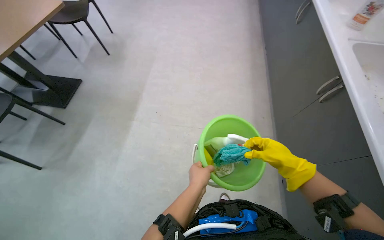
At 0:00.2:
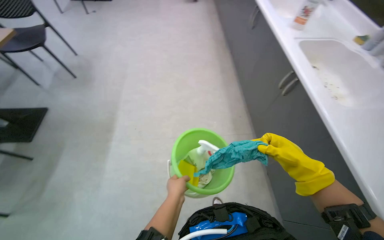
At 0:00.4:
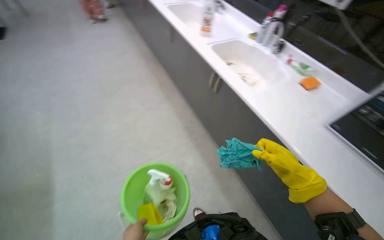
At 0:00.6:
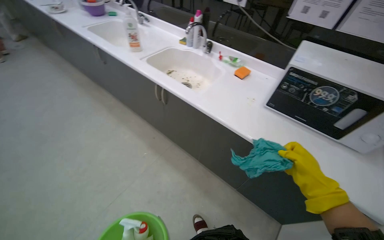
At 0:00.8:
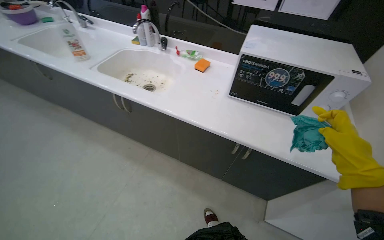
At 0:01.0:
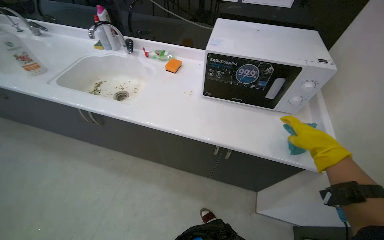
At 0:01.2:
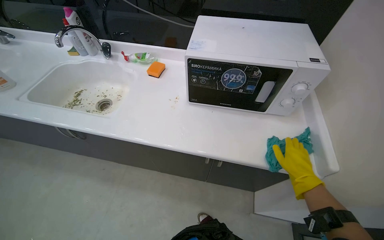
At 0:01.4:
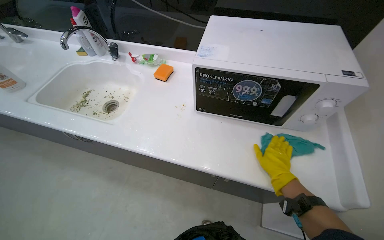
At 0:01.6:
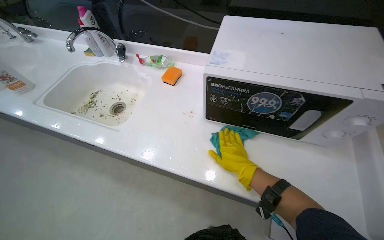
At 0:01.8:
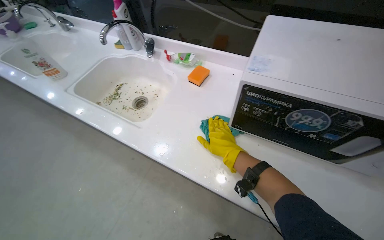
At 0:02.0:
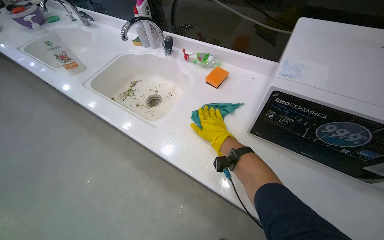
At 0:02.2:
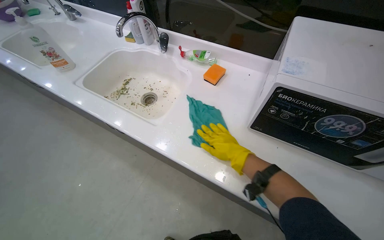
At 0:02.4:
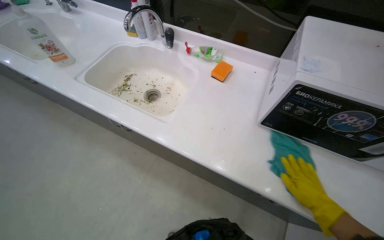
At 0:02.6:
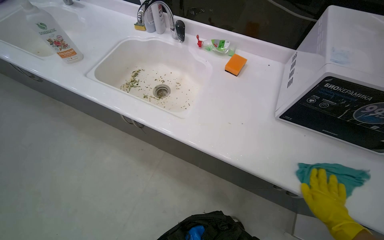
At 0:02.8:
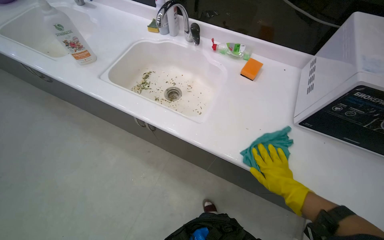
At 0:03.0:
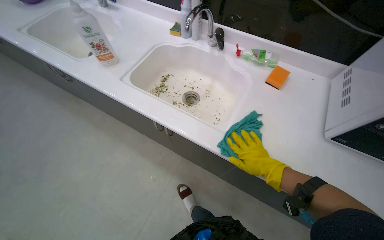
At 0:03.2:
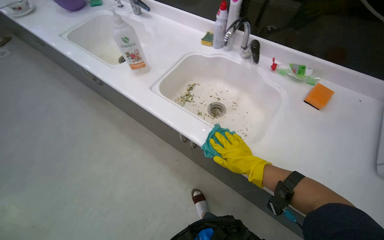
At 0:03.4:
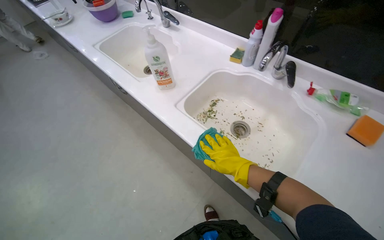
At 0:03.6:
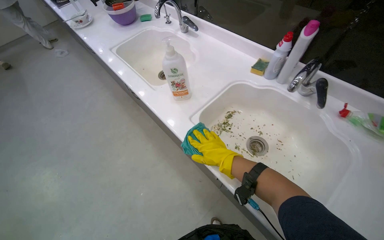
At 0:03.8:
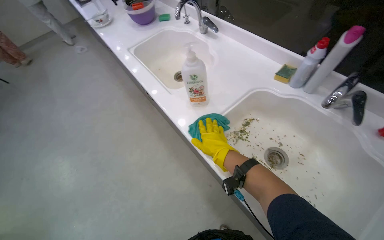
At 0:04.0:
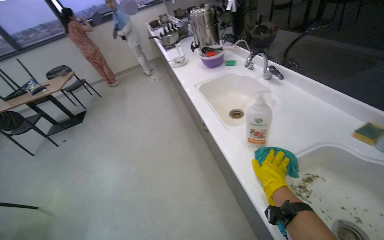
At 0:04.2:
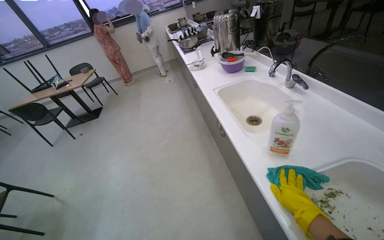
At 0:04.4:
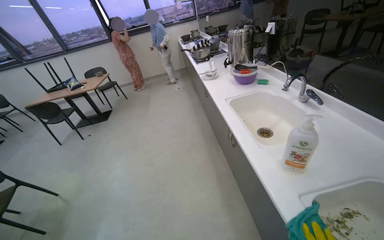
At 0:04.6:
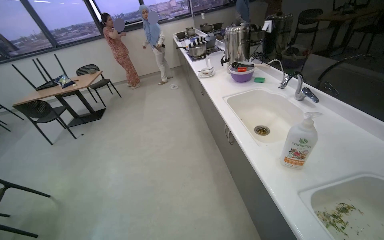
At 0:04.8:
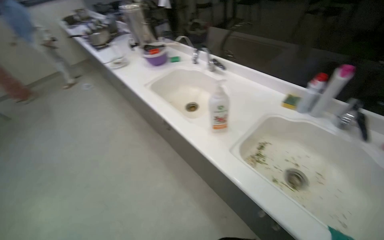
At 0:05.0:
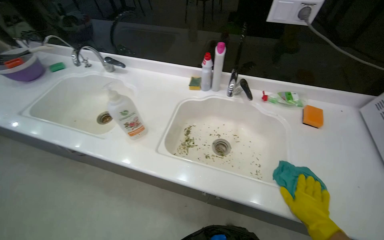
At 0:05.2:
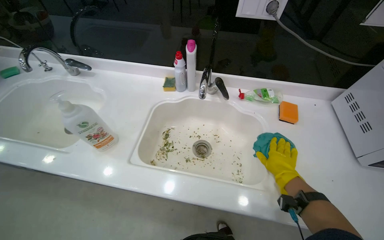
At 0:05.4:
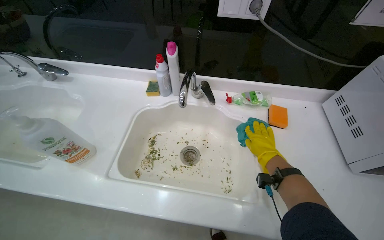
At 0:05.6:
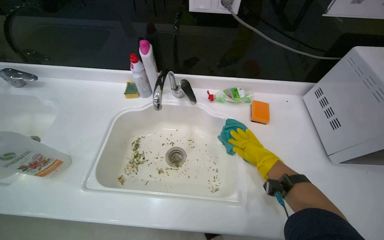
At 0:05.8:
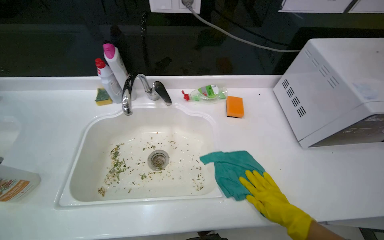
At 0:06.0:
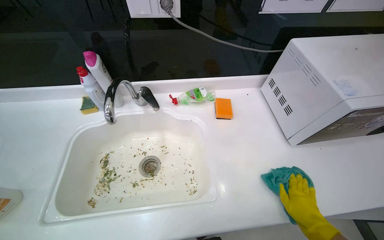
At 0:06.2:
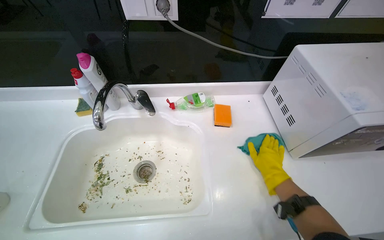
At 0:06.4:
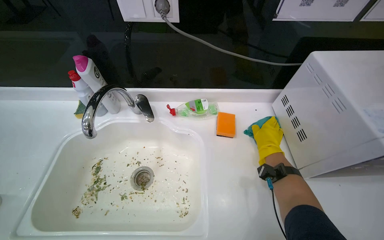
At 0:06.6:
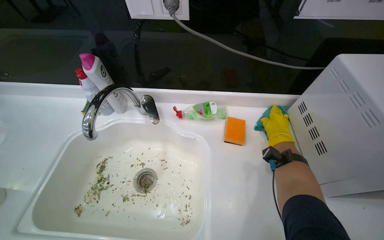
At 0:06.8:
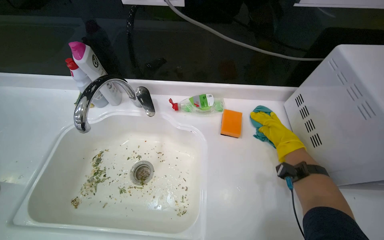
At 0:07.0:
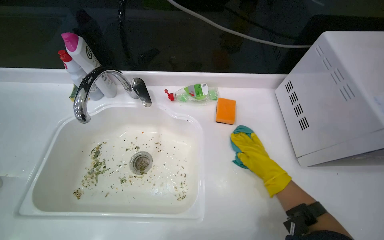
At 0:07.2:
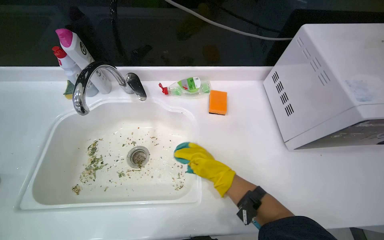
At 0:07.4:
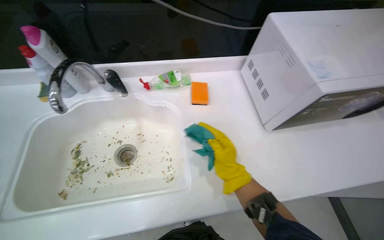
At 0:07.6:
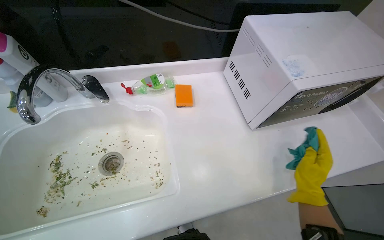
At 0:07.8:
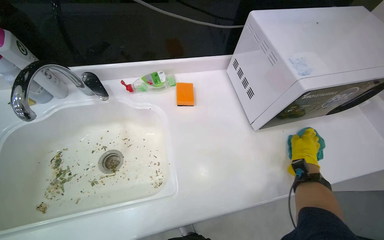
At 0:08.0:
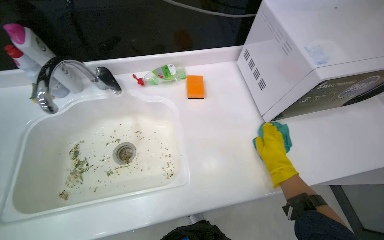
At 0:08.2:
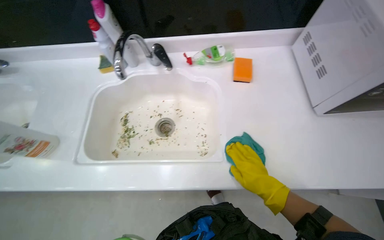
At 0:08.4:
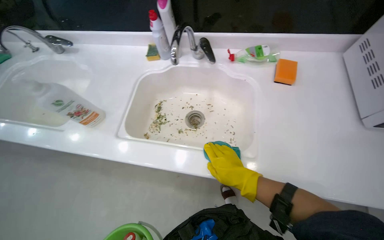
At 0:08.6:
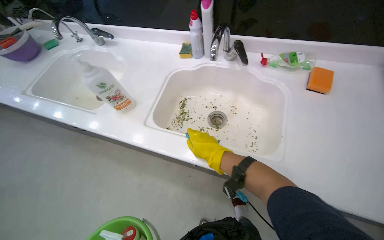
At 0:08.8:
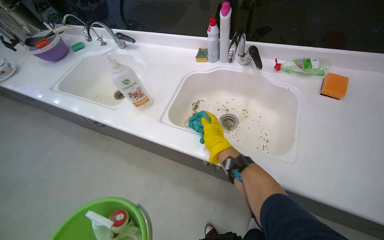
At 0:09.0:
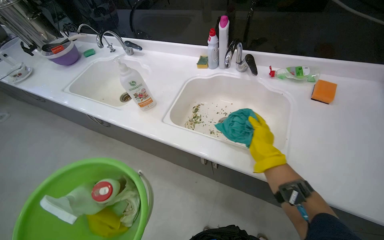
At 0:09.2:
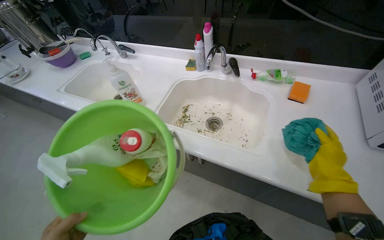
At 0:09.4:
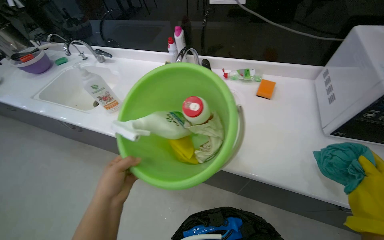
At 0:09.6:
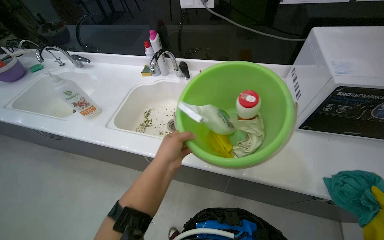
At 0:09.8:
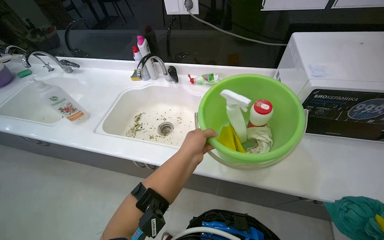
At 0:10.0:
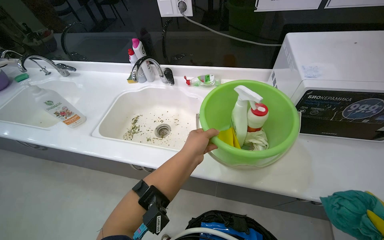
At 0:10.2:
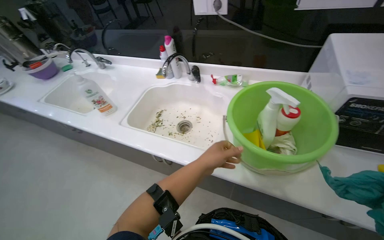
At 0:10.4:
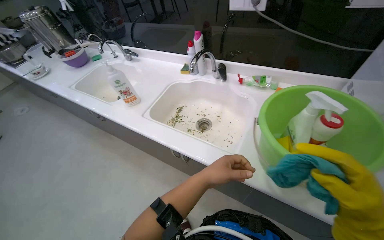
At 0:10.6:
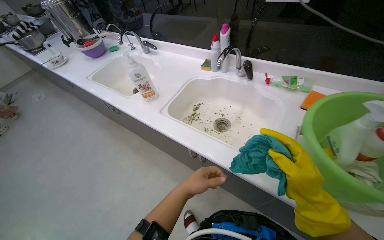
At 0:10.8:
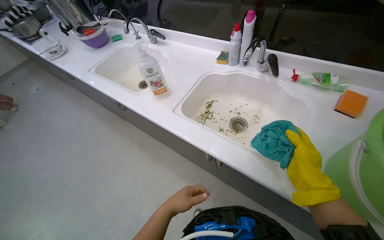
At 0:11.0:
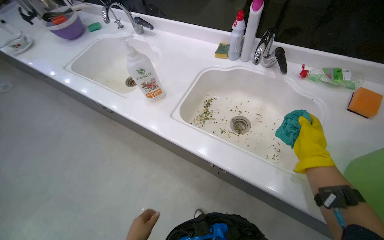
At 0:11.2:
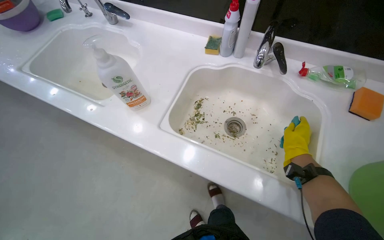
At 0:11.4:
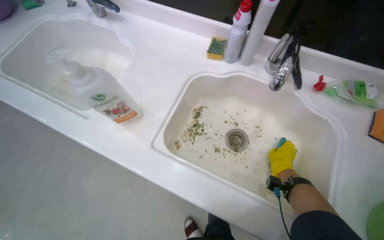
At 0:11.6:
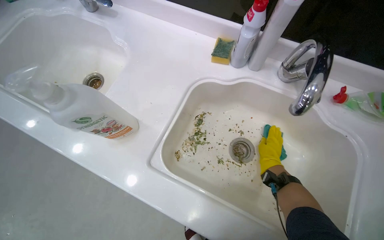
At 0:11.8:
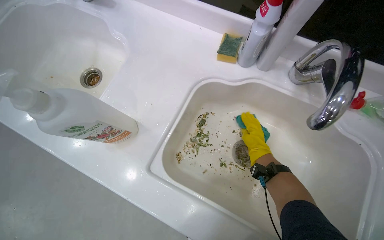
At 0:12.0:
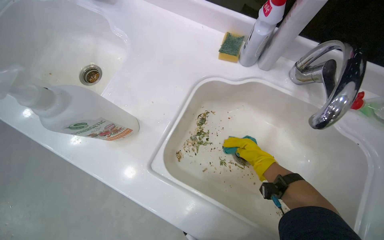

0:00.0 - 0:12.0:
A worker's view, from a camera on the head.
Job: cleaning kitchen.
The whole recording: Cleaning kitchen counter and sink. The worker cleans the kitchen counter and sinks, removing food scraps and scrubbing the surfaces.
0:00.0 - 0:01.6: The head travels roughly 60 cm. The wearer looks approximately 80 degrees further to the right.
0:01.6 - 0:03.0: The head travels to the left, roughly 40 cm.
0:03.0 - 0:04.4: The wearer's head swings about 50 degrees to the left. The view tilts roughly 20 degrees upward.
0:04.4 - 0:06.0: The head rotates approximately 85 degrees to the right.
0:07.6 - 0:09.0: The head rotates approximately 40 degrees to the left. The right hand travels to the left by roughly 40 cm.
0:10.4 - 0:12.0: The camera travels about 60 cm. The view tips downward by about 25 degrees.

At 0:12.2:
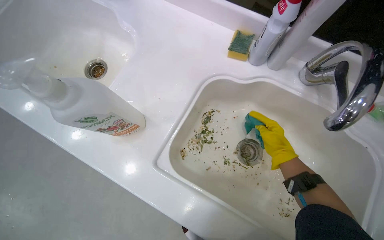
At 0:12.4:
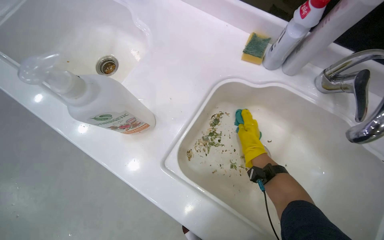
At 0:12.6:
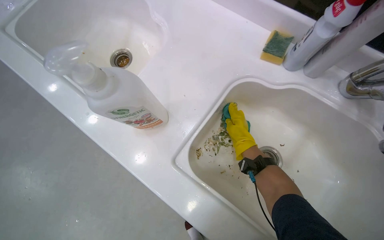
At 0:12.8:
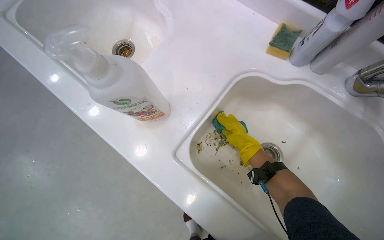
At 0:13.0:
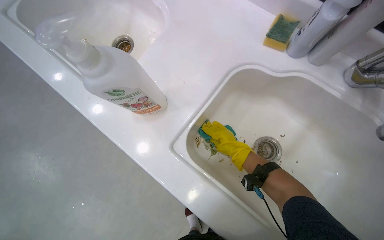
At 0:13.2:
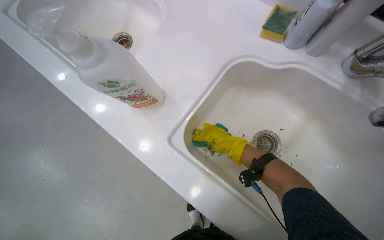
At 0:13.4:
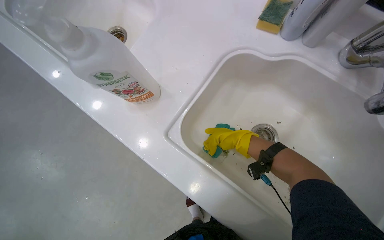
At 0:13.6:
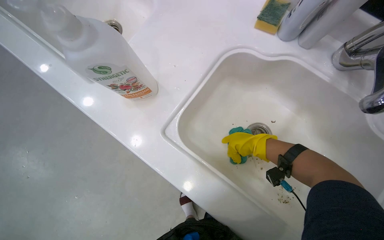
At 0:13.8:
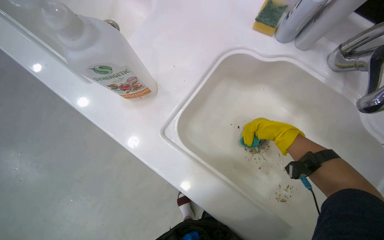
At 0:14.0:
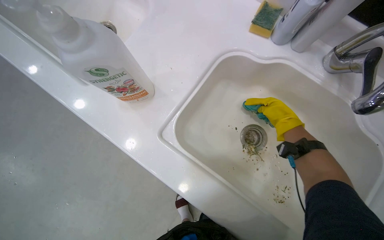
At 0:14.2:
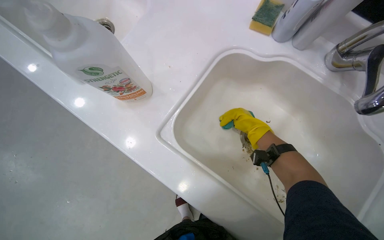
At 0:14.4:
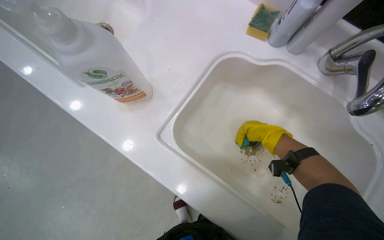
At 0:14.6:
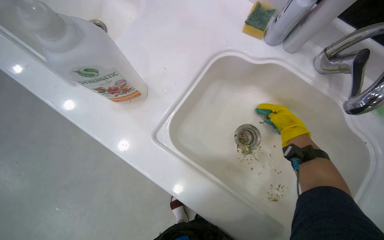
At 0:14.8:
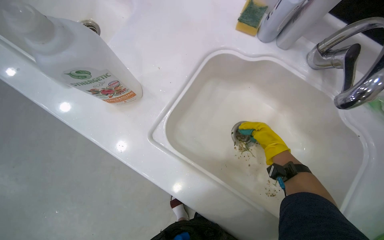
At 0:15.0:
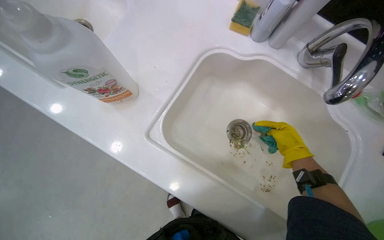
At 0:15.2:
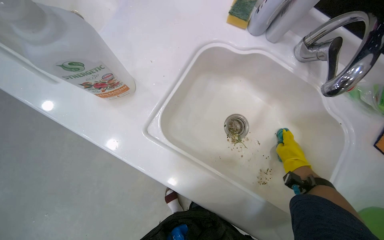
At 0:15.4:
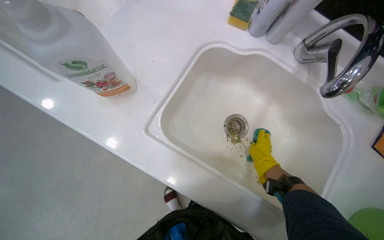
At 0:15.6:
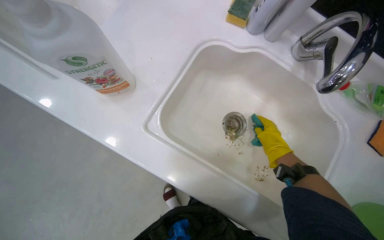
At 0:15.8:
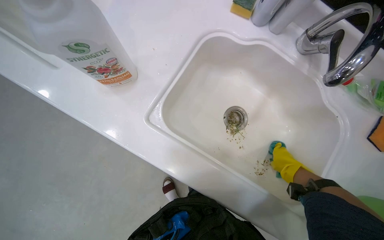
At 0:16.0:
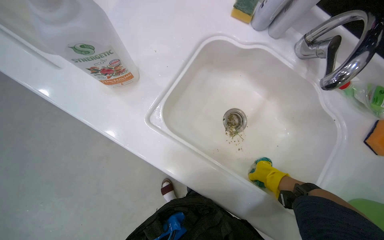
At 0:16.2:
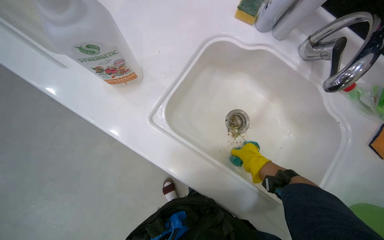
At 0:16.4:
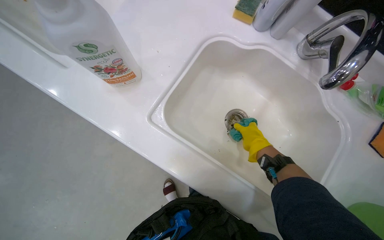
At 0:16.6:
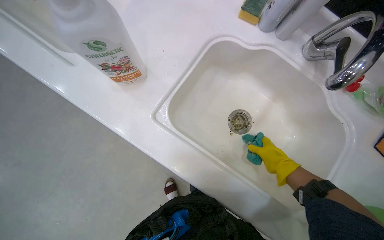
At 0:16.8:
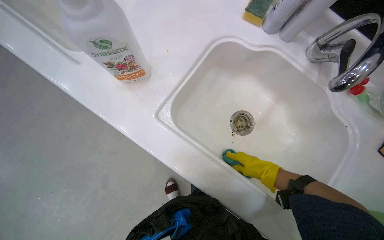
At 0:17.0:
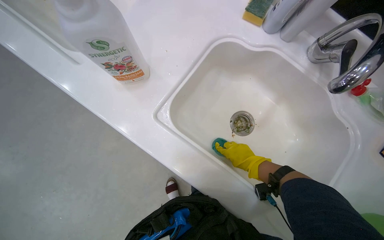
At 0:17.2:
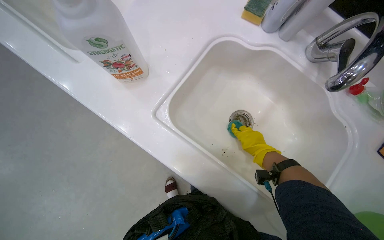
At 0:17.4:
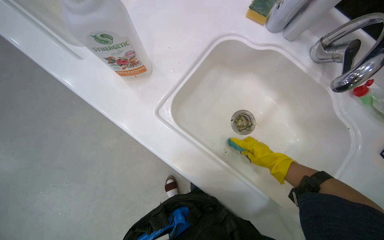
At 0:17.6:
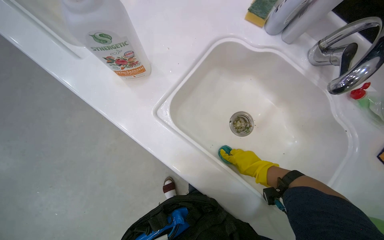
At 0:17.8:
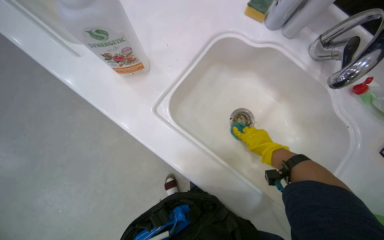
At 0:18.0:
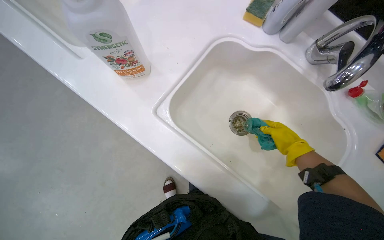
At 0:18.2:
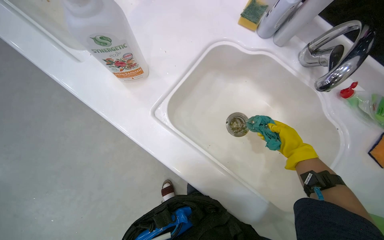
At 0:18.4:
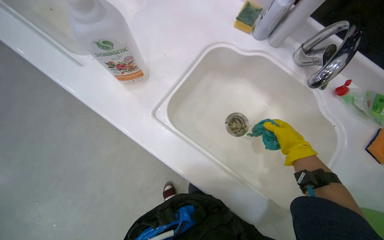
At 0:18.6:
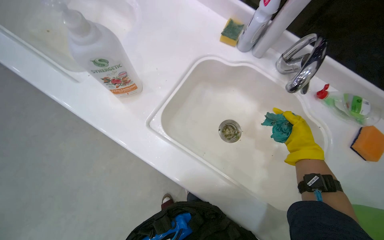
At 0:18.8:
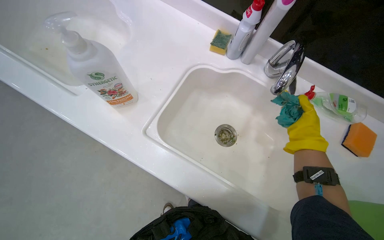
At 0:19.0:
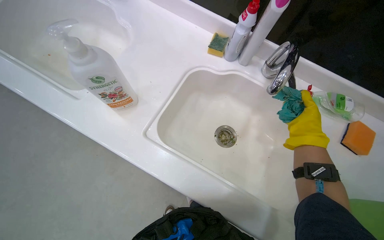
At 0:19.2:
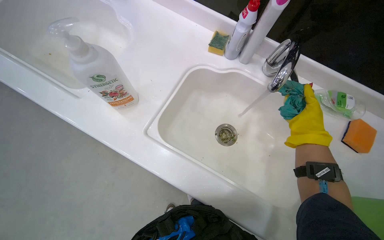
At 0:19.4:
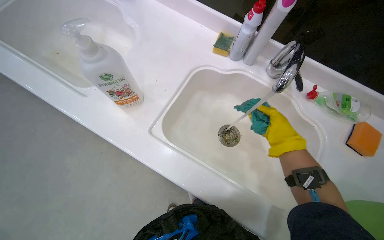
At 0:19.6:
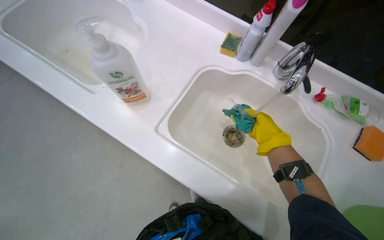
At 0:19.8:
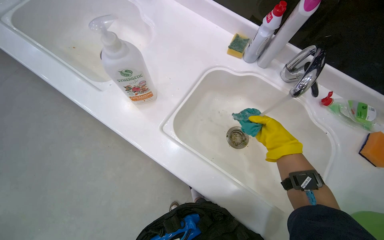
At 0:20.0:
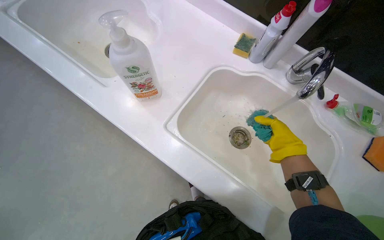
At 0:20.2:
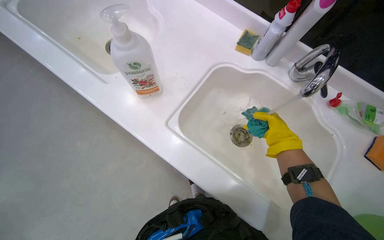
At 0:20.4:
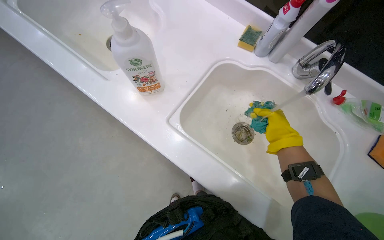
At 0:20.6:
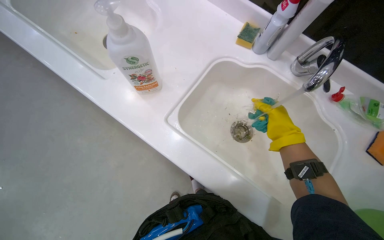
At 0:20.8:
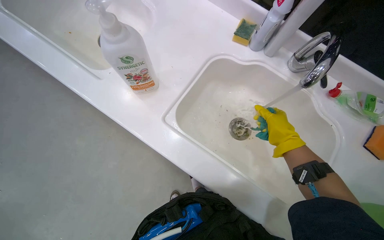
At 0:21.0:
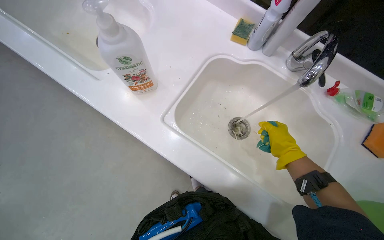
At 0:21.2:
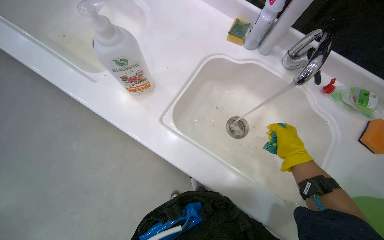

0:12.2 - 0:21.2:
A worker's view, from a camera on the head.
Job: cleaning kitchen.
The whole recording: Cleaning kitchen counter and sink. The worker cleans the kitchen counter and sinks, removing food scraps and scrubbing the surfaces.
0:12.2 - 0:13.8: The right hand reaches roughly 20 cm to the left, then returns.
0:13.8 - 0:15.2: The right hand moves down the picture, some 15 cm.
